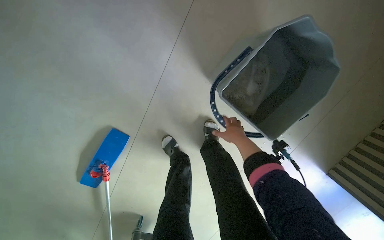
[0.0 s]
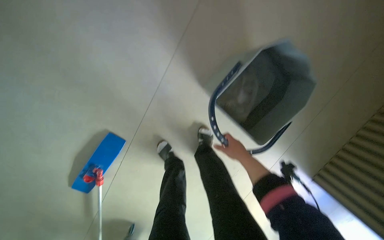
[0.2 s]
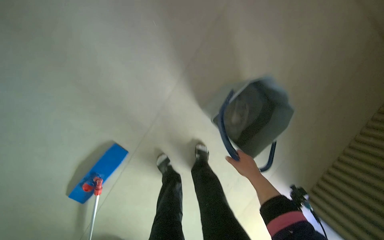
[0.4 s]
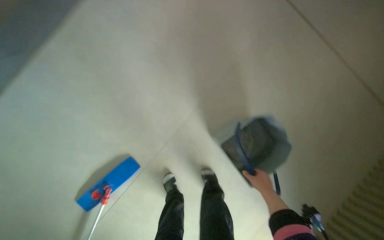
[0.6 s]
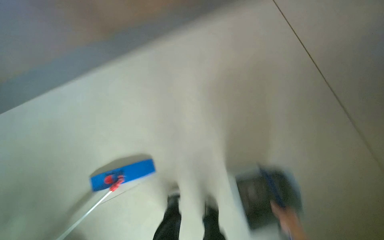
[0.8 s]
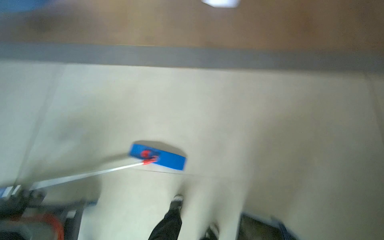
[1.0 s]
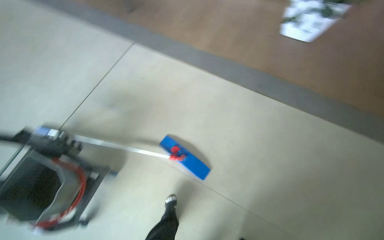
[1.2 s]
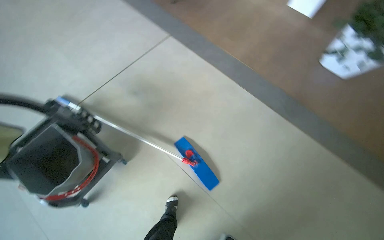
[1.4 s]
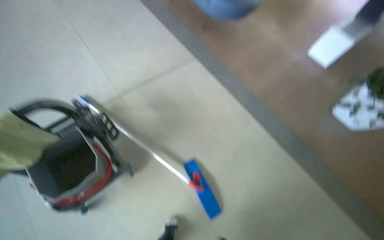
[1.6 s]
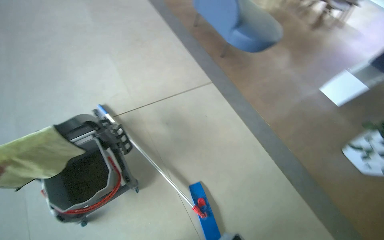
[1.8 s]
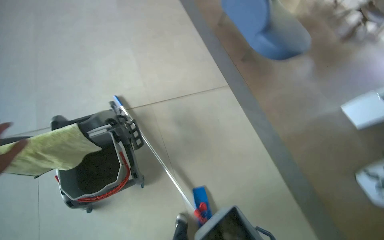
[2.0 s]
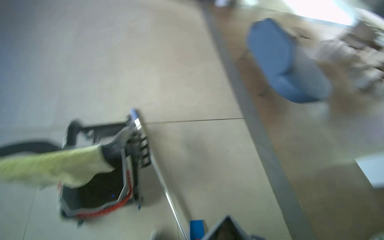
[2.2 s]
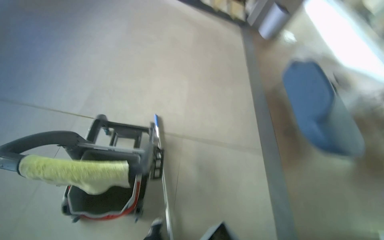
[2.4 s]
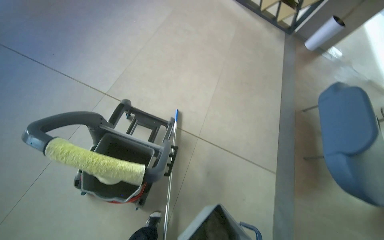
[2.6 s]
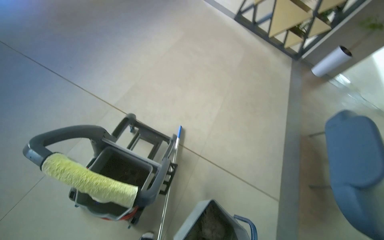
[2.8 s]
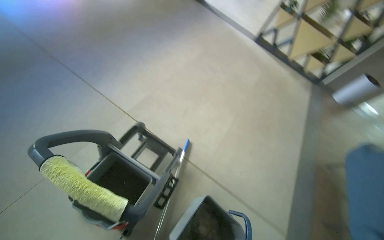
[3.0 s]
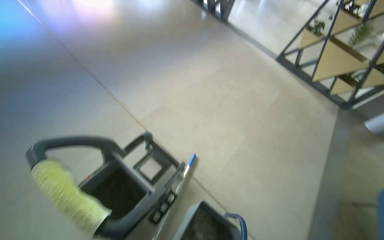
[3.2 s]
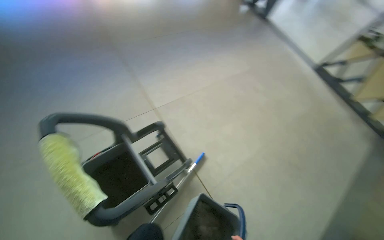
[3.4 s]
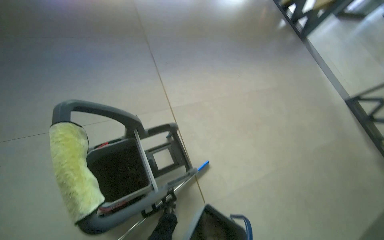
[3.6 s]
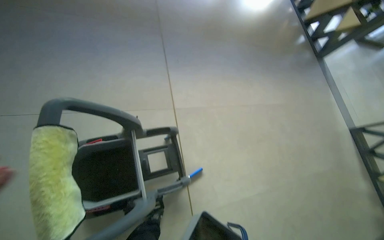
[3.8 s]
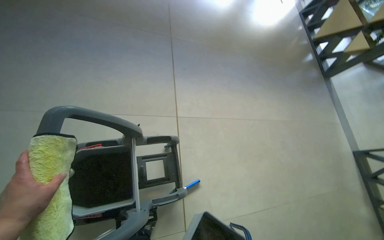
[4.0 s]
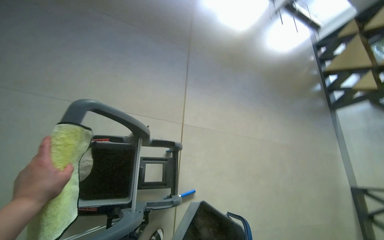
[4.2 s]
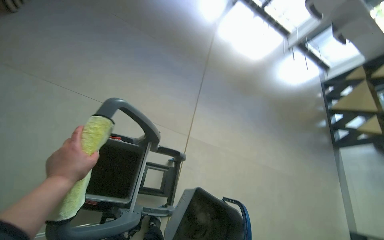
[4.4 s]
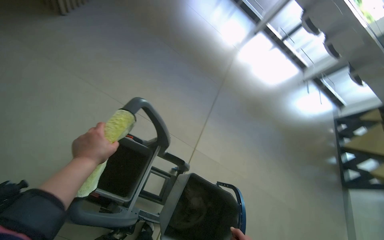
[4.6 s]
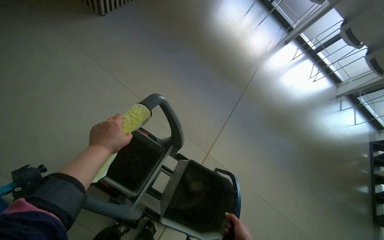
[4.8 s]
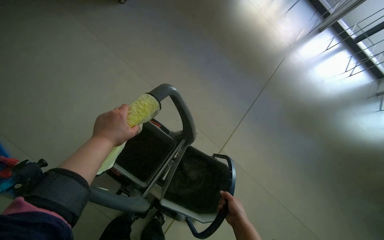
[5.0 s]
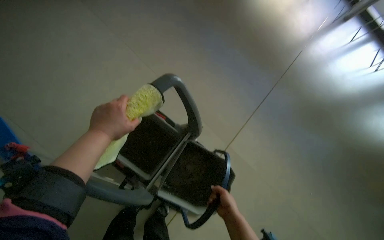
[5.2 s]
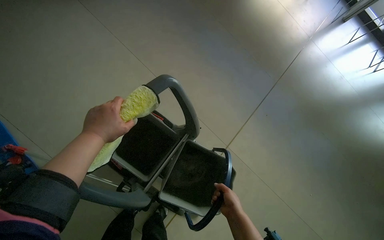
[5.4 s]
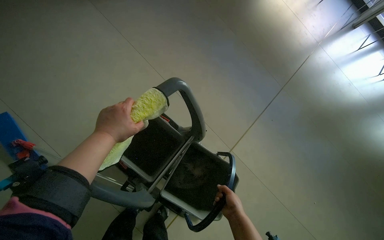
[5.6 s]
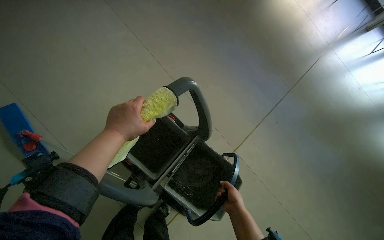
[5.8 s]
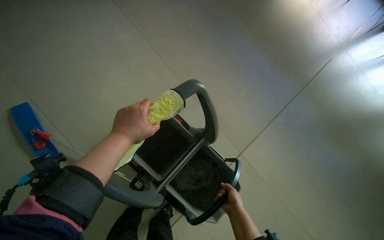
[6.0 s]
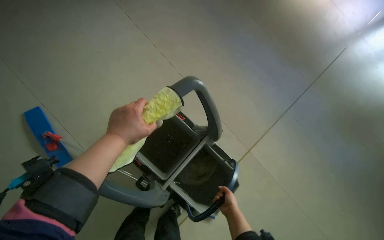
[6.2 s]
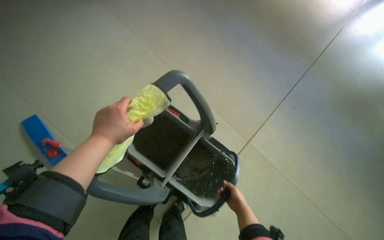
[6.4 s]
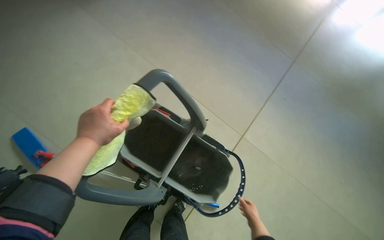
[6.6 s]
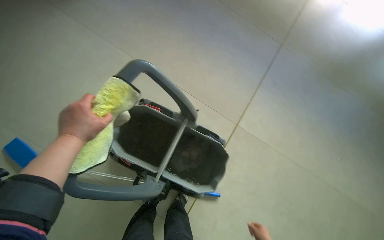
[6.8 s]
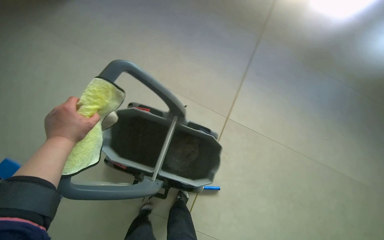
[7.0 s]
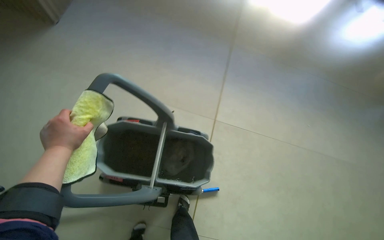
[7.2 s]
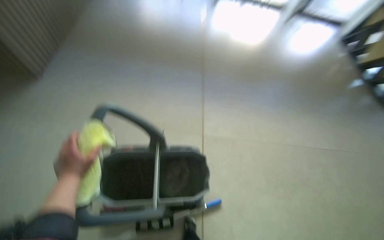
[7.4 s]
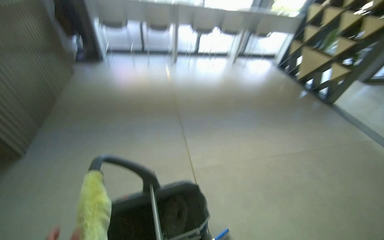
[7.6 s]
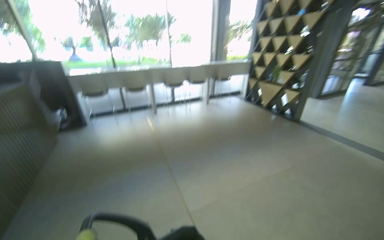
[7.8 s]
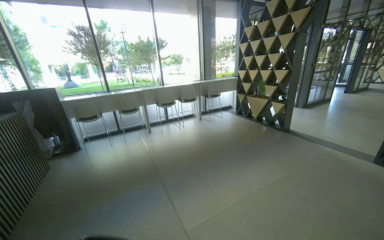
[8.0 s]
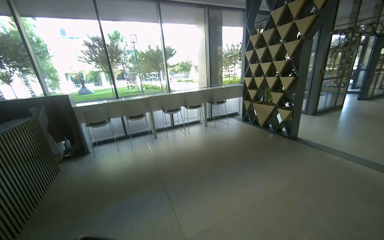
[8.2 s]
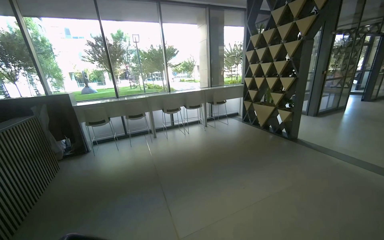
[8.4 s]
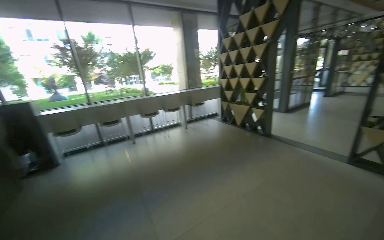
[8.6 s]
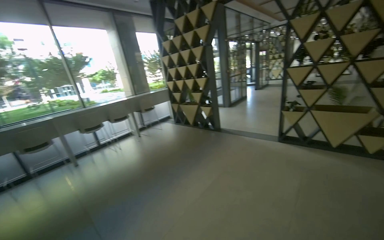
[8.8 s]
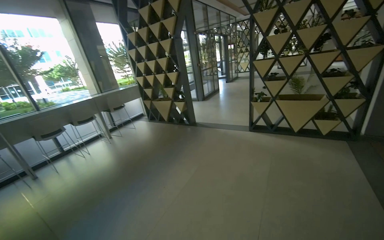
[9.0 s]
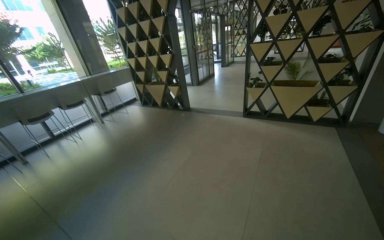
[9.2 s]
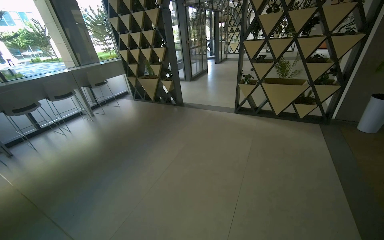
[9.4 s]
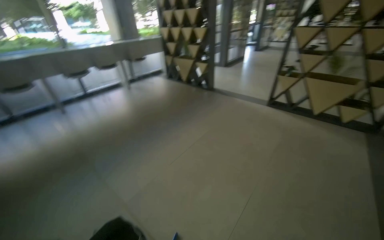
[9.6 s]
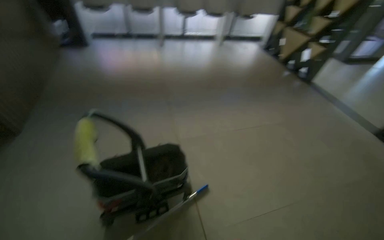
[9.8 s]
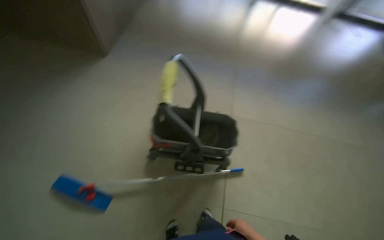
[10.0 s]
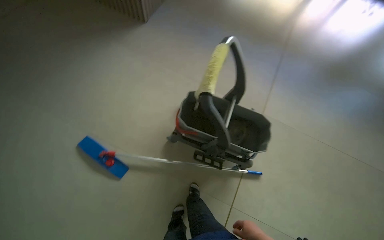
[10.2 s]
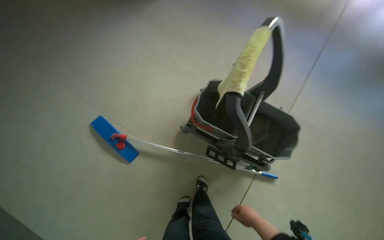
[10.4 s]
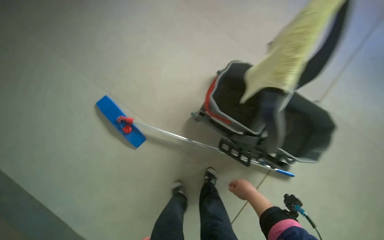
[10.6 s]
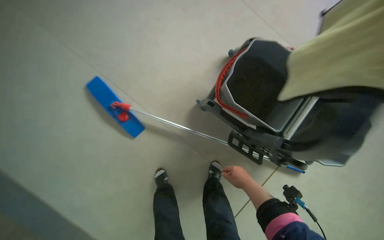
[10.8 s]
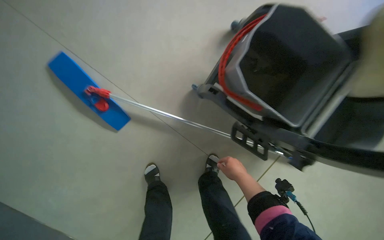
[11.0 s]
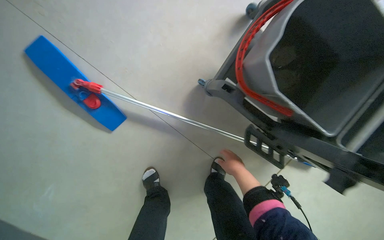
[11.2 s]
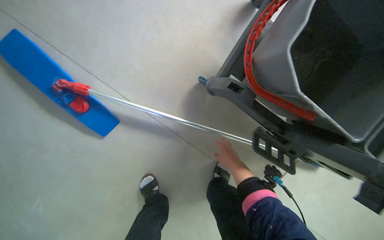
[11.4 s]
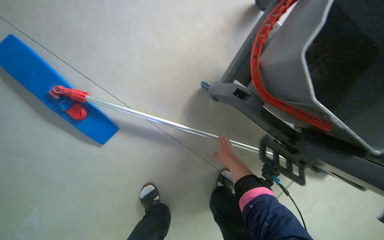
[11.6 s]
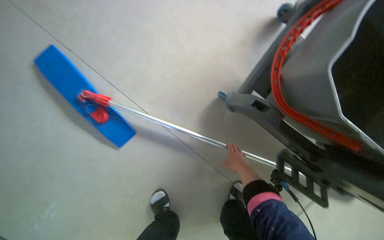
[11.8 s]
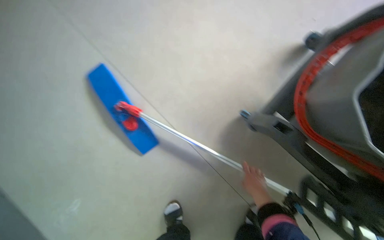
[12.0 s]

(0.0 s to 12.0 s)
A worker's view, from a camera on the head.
Job: preparing cleaning supplies.
The whole recording: Preparing mop for cleaning. The worker removes and wrings mop heads, then attaches a clean mop head to the handle.
0.0 s - 1.6 s: The wearer moves approximately 70 cm. The wearer looks about 35 degrees further upward. The scene rotates clockwise by about 70 degrees.
1.6 s - 3.0 s: The wearer moves approximately 50 cm. The wearer's head swings approximately 70 degrees to the left. The view tips upward by about 25 degrees.
3.0 s - 4.4 s: The head rotates some 65 degrees to the left. The camera pitches upward, by some 15 degrees.
4.4 s - 6.0 s: The head turns to the left by roughly 35 degrees.
6.0 s - 7.6 s: The wearer's head swings approximately 60 degrees to the right. The view tilts approximately 25 degrees upward.
7.6 s - 9.0 s: The wearer moves roughly 60 cm. The wearer looks roughly 45 degrees further to the right. The view tips upward by approximately 25 degrees.
9.0 s - 10.4 s: The head travels roughly 80 cm. The head turns to the left by some 95 degrees. The view tips downward by about 45 degrees.
10.4 s - 12.0 s: The camera travels roughly 70 cm. The camera pitches downward, by about 15 degrees.

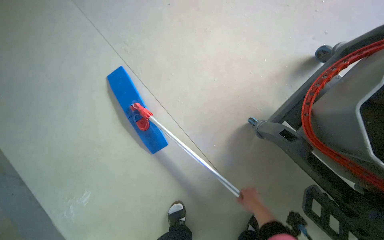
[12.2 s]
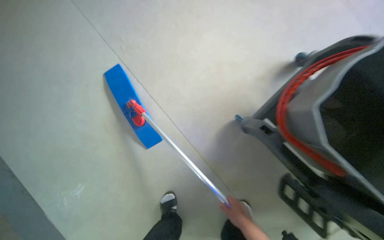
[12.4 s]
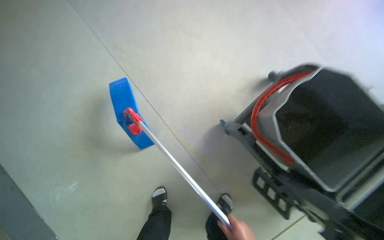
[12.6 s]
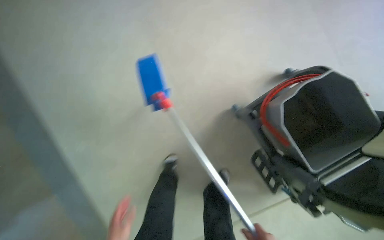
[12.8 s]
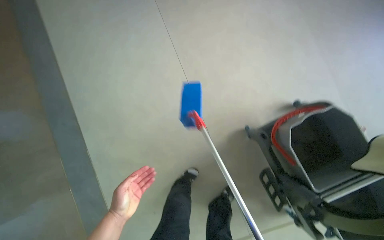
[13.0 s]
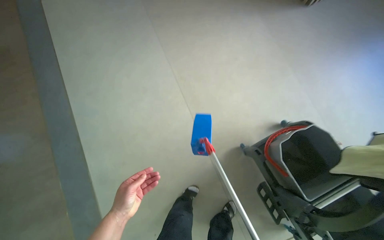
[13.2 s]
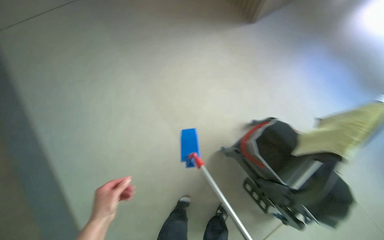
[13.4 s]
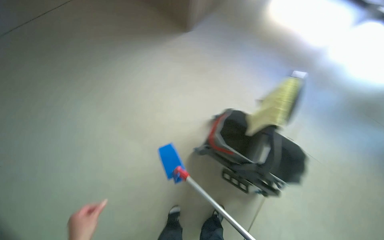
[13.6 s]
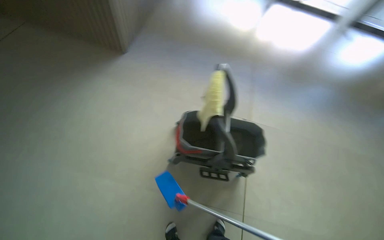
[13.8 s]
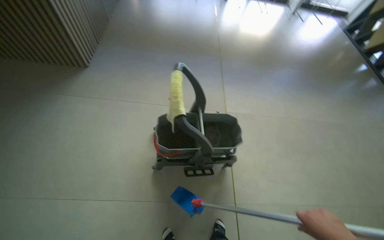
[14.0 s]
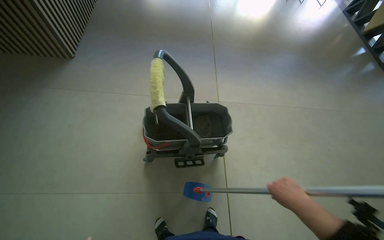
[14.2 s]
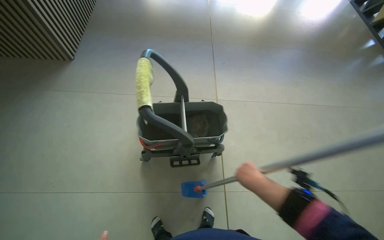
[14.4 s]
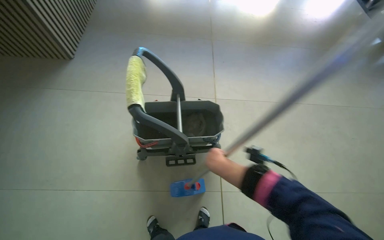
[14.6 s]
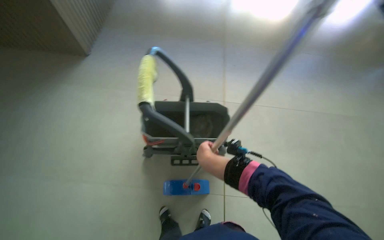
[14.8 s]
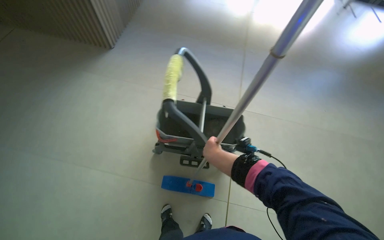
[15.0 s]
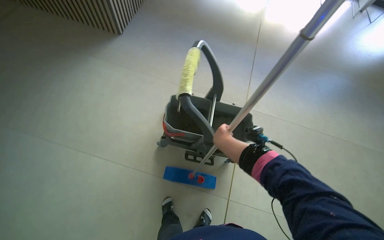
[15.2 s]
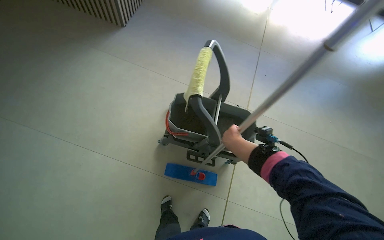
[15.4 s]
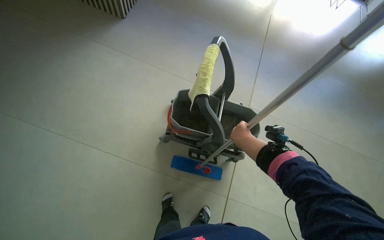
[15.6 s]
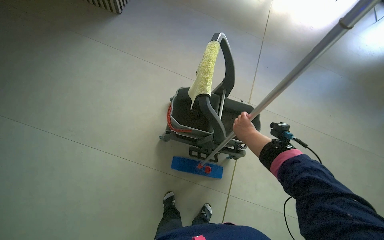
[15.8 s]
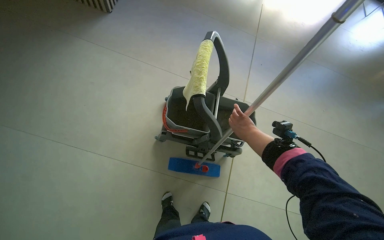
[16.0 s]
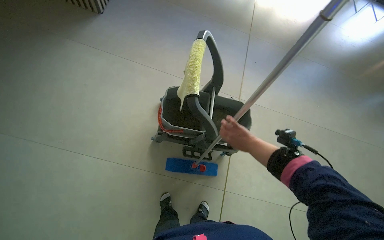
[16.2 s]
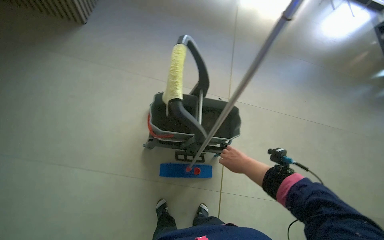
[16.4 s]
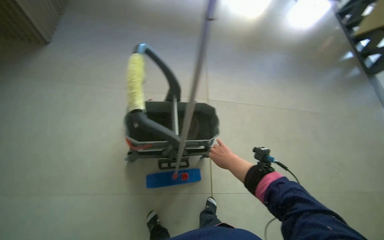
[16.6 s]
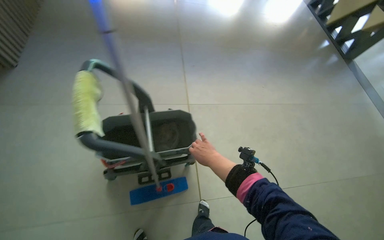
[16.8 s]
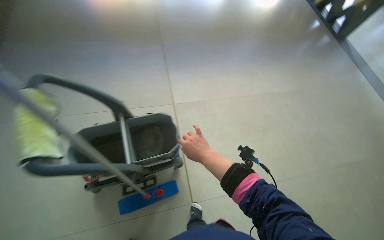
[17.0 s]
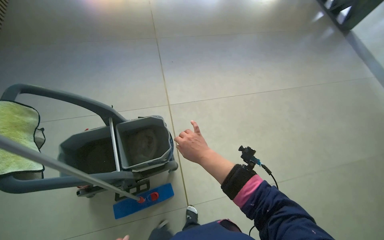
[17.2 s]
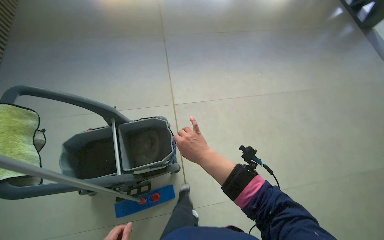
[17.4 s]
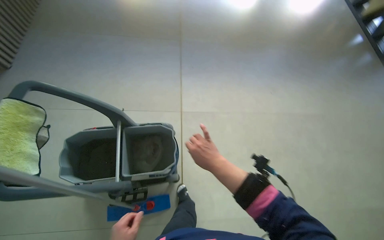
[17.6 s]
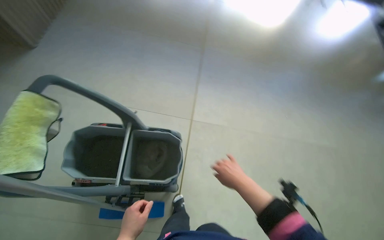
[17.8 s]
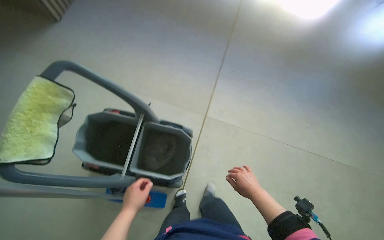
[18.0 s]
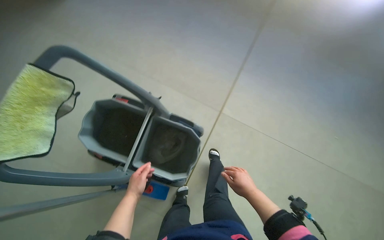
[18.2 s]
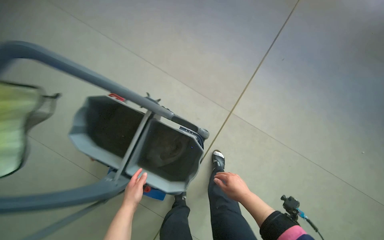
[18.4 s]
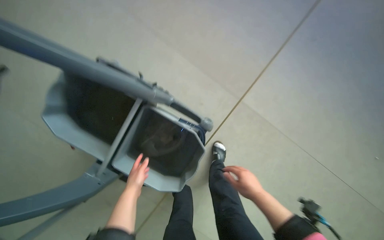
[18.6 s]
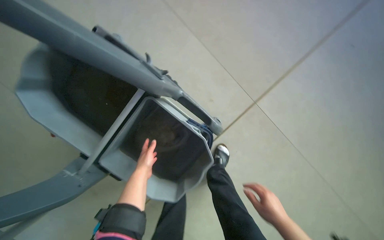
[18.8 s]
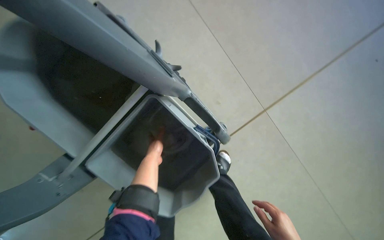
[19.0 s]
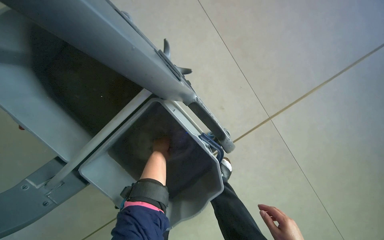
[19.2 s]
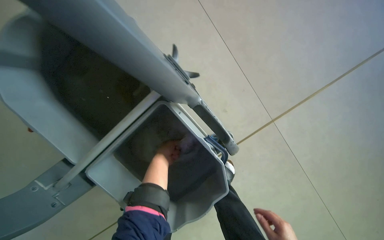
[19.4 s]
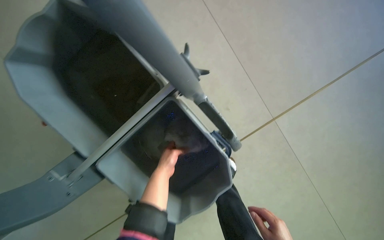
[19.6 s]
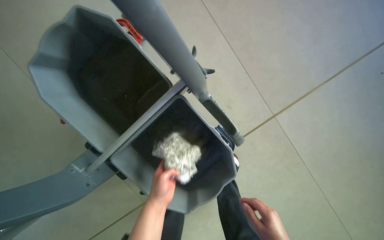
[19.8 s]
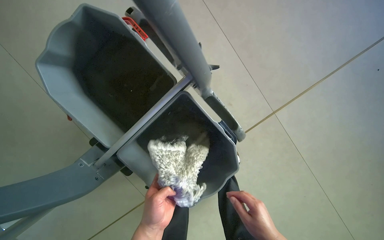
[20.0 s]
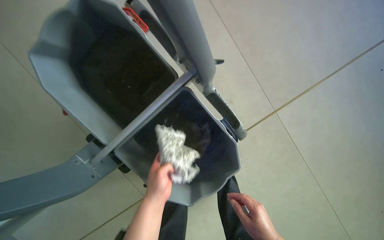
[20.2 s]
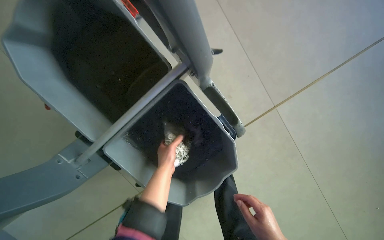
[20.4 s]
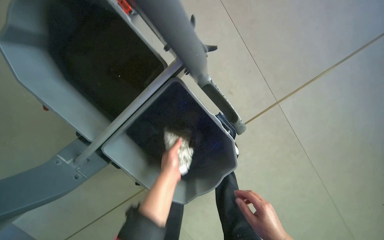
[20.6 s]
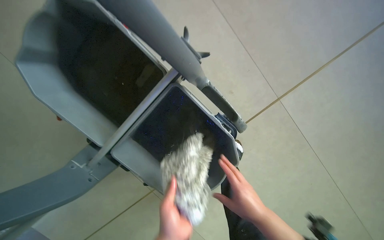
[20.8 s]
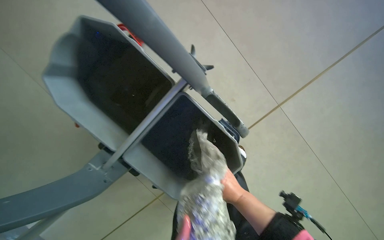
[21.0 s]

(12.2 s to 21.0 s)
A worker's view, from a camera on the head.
Job: preparing cleaning supplies.
The whole recording: Preparing mop for cleaning. The worker removes and wrings mop heads, then attaches a clean mop head to the handle.
12.2 s - 13.6 s: The head travels about 70 cm. The view swings approximately 30 degrees to the right. The view tips upward by approximately 15 degrees.
15.2 s - 16.6 s: The head rotates approximately 15 degrees to the right.
16.6 s - 18.0 s: The wearer moves about 50 cm. The head turns to the left by roughly 15 degrees.
18.0 s - 19.6 s: The head travels about 60 cm. The view tips downward by about 25 degrees. The scene turns roughly 35 degrees clockwise in the picture.
